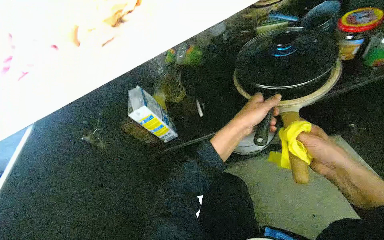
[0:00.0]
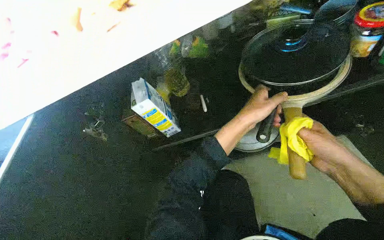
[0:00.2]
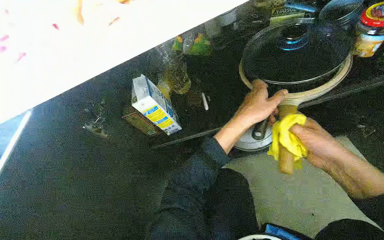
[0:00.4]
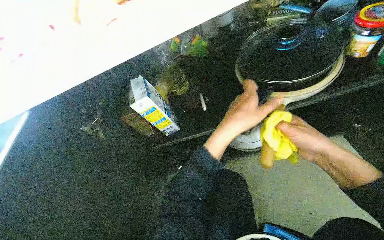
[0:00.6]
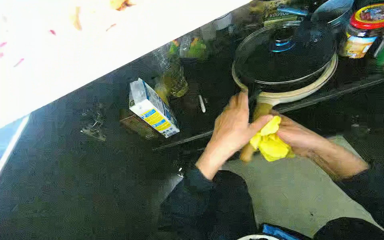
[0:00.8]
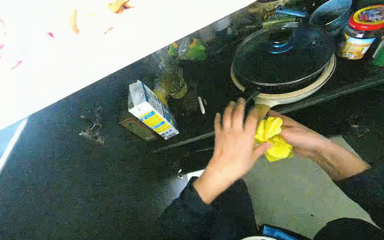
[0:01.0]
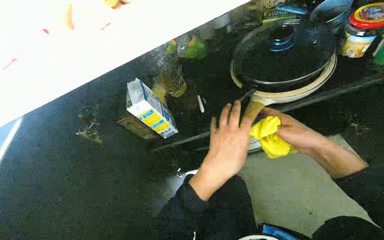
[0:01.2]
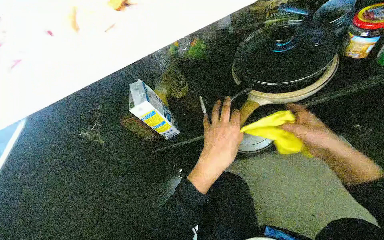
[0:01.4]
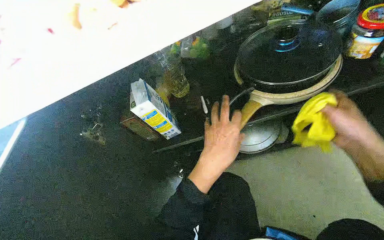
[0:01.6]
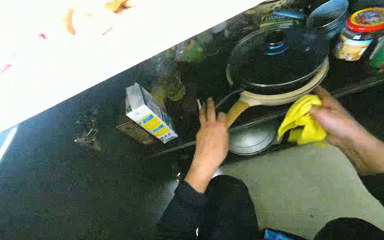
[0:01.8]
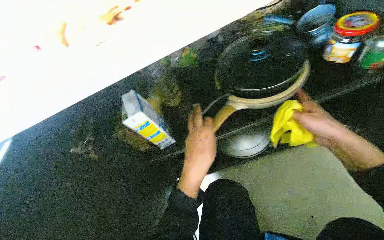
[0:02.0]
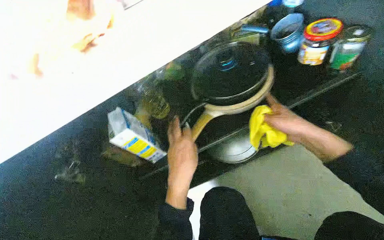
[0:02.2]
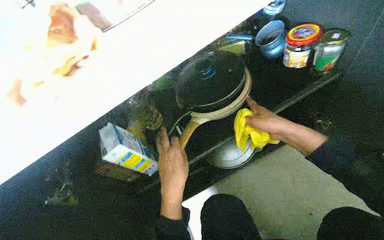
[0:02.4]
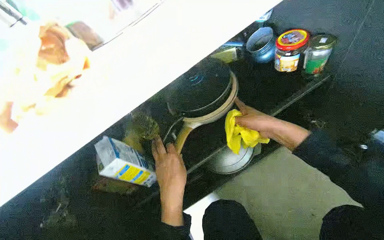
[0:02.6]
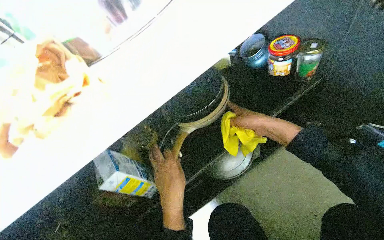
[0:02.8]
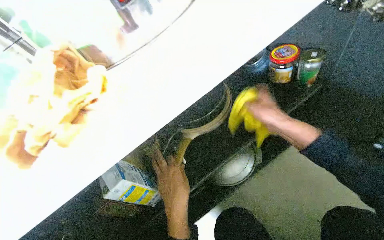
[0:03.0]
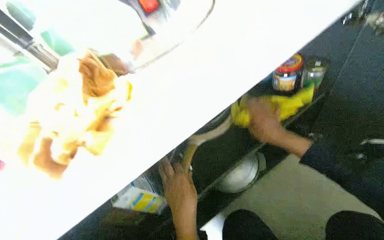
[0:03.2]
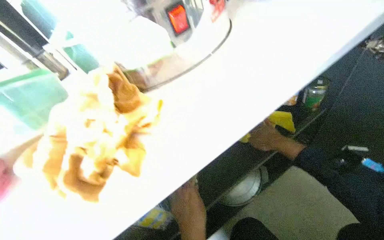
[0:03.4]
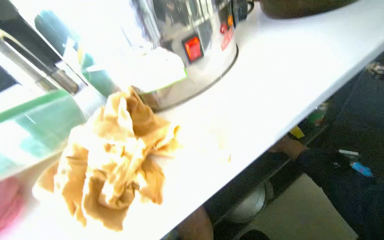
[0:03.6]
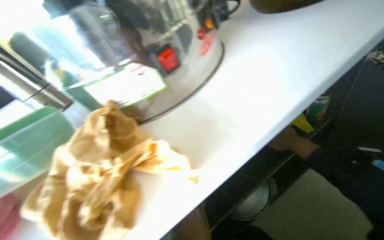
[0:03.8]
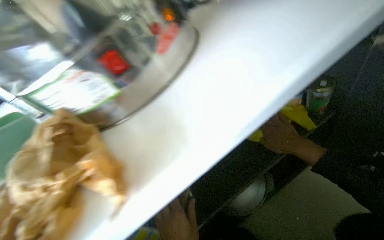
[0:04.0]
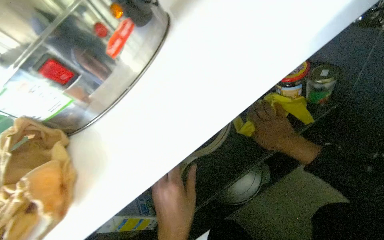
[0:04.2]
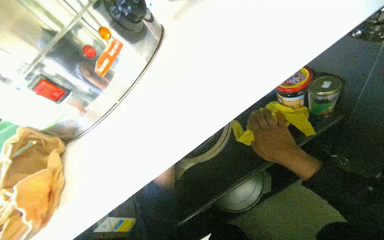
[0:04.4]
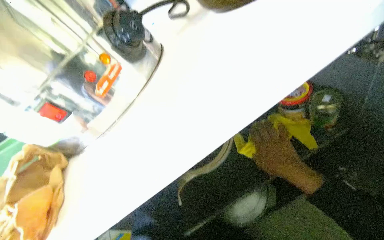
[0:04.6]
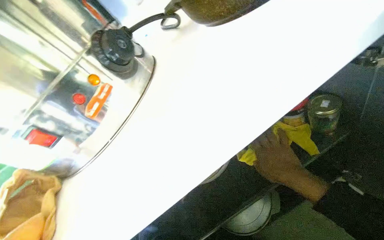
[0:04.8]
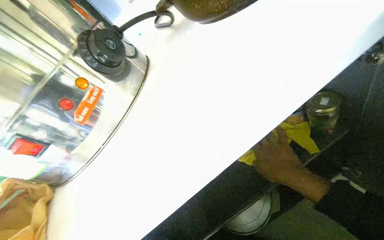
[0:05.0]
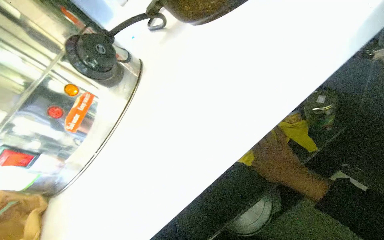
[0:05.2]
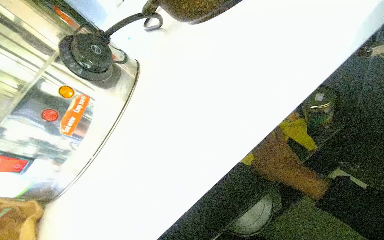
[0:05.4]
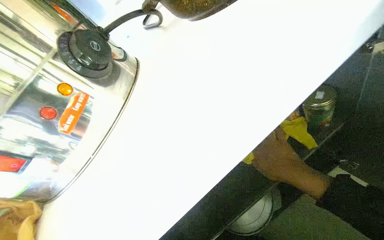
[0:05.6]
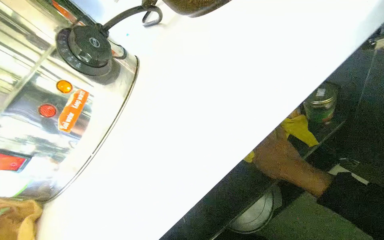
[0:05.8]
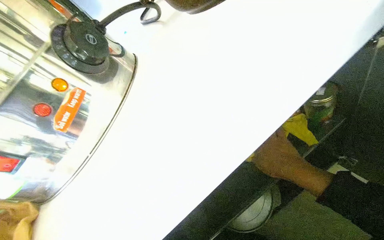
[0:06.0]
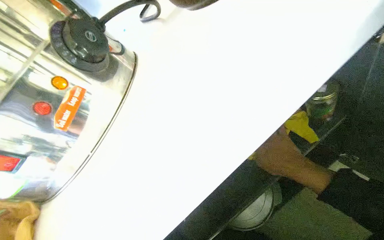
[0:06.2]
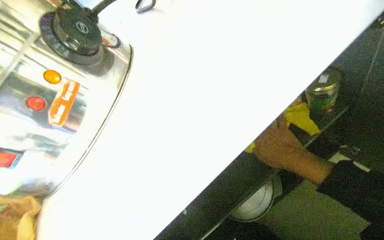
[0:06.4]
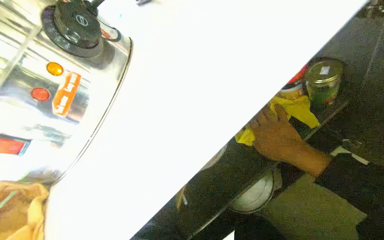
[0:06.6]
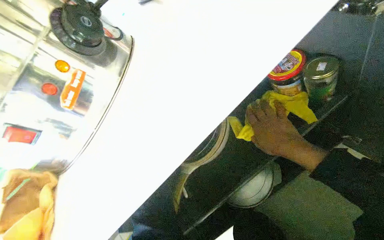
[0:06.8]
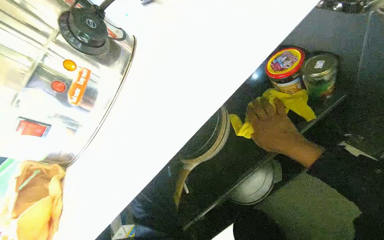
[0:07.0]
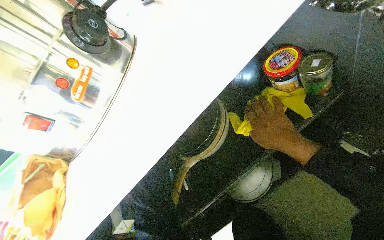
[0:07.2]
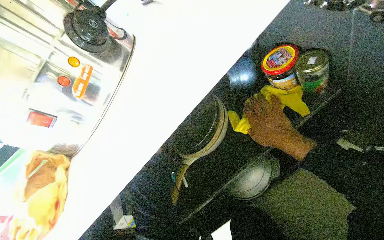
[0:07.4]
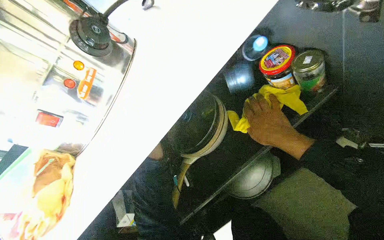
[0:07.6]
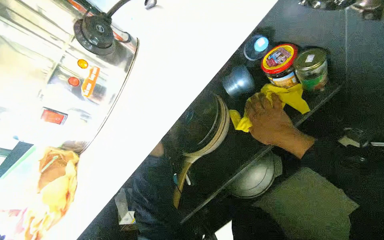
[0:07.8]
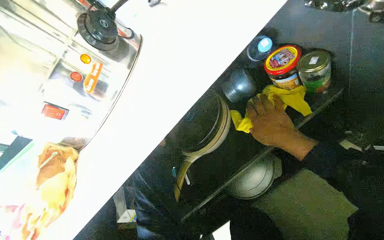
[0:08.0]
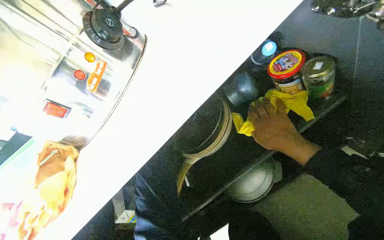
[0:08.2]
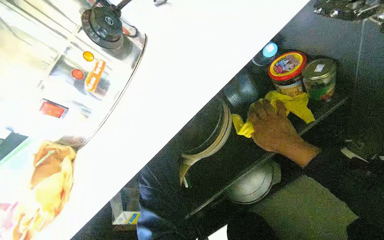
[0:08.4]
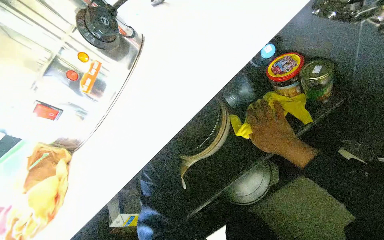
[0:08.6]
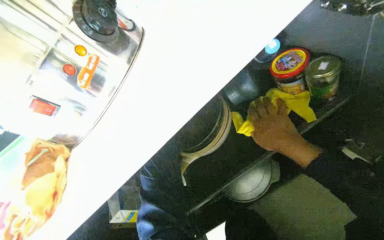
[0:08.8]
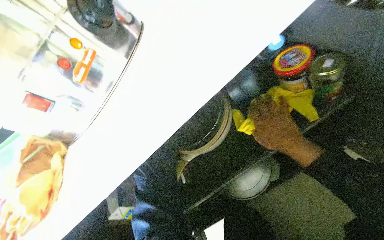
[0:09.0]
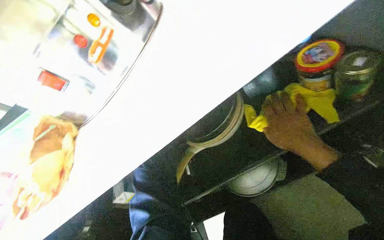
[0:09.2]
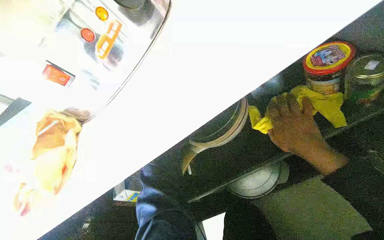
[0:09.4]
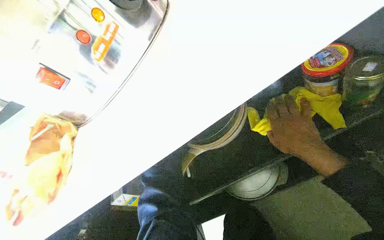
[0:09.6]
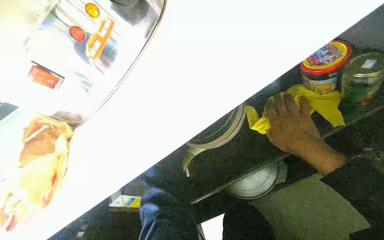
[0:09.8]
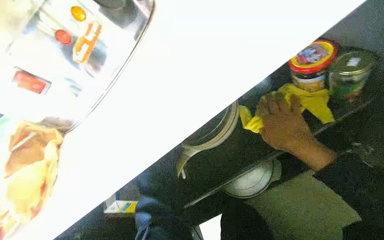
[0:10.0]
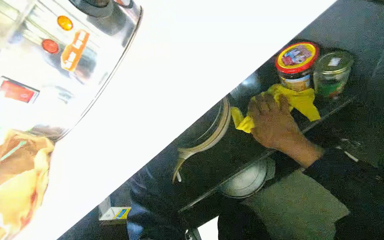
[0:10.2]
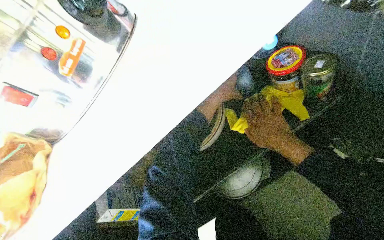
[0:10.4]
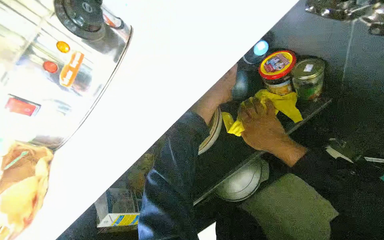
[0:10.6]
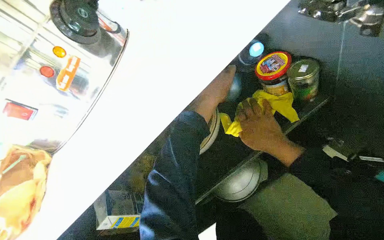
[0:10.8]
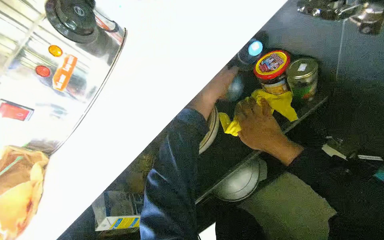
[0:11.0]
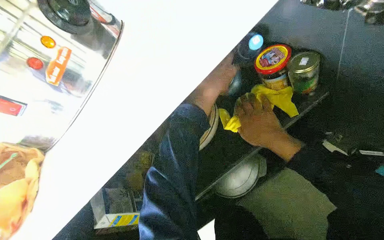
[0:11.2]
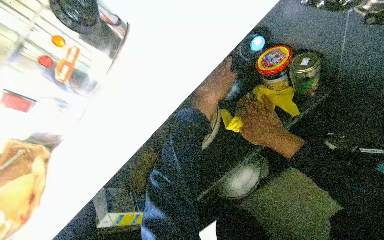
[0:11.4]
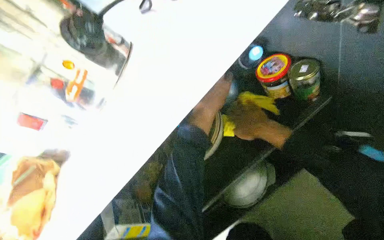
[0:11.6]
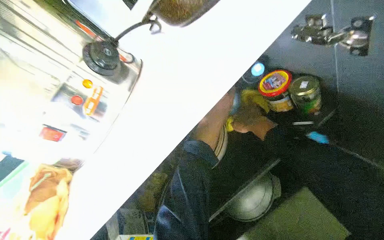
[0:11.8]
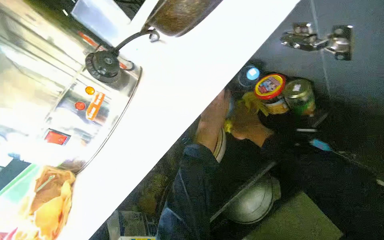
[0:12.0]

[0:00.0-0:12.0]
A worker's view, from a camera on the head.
Job: cleaning kitchen.
The whole recording: Cleaning and organizing kitchen cabinet. The worker wipes the inside of the kitchen cabinet, organizes items, and closes the door.
0.0 to 1.6 s: The left hand goes some 10 cm to the left and down the picture.
1.6 to 3.0 s: The wearer's head swings some 20 degrees to the right. The wearer looks approximately 15 degrees further upward. The right hand shifts about 10 cm up the picture and to the left.
3.0 to 4.4 s: The right hand goes farther from the camera and returns, approximately 15 cm each way.

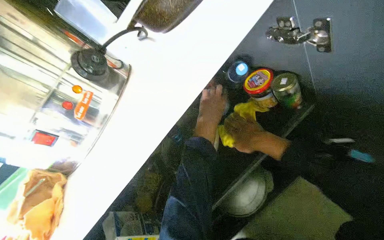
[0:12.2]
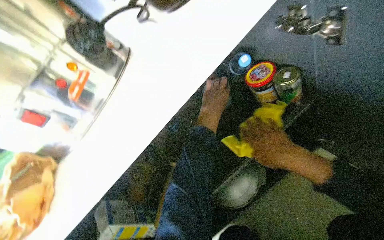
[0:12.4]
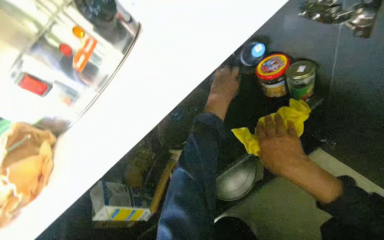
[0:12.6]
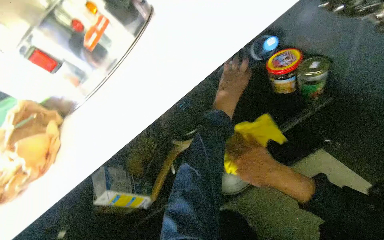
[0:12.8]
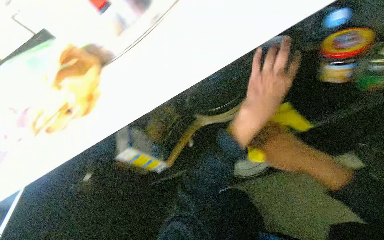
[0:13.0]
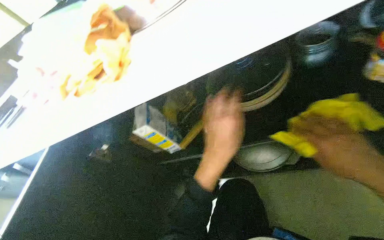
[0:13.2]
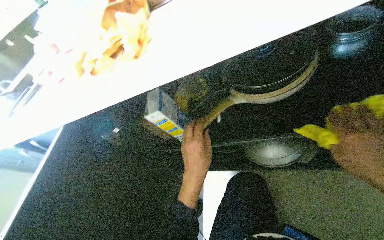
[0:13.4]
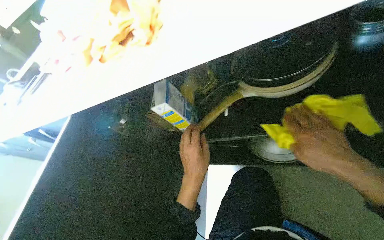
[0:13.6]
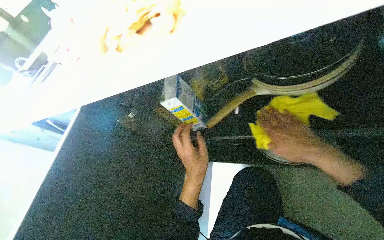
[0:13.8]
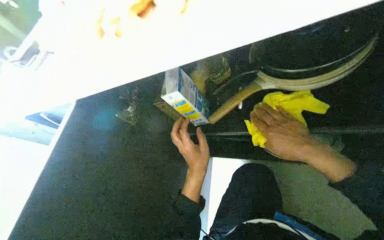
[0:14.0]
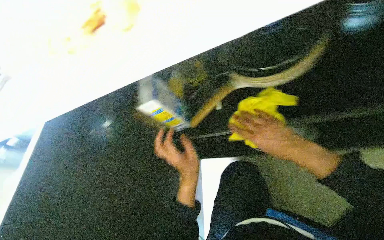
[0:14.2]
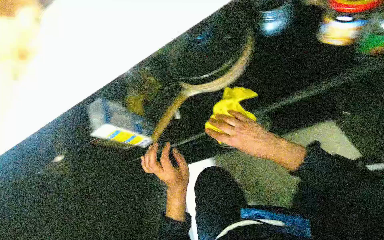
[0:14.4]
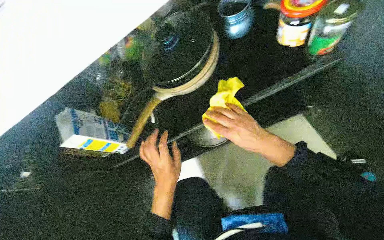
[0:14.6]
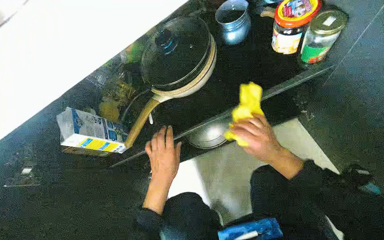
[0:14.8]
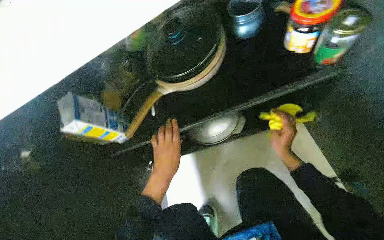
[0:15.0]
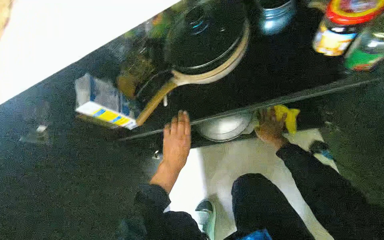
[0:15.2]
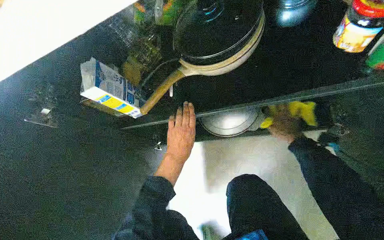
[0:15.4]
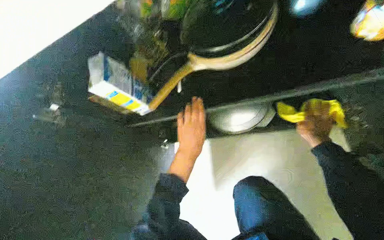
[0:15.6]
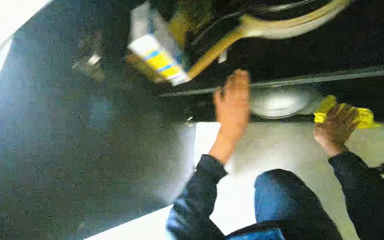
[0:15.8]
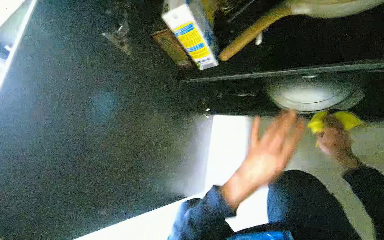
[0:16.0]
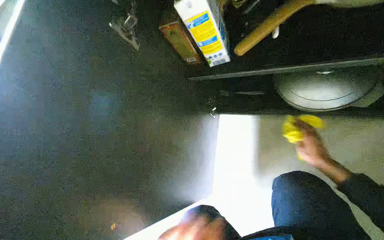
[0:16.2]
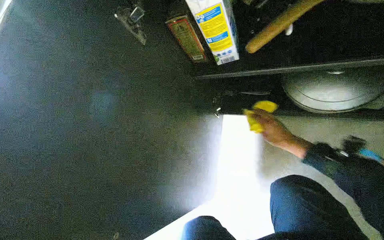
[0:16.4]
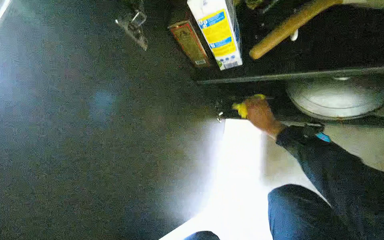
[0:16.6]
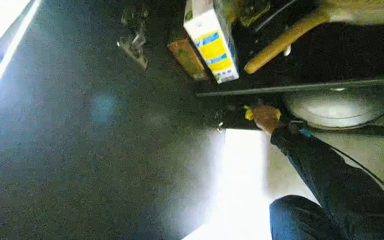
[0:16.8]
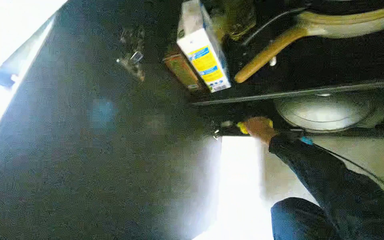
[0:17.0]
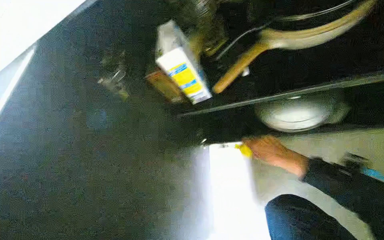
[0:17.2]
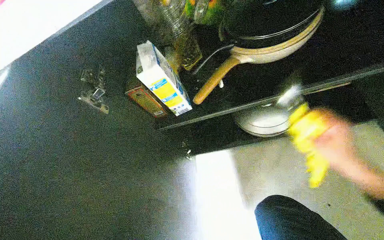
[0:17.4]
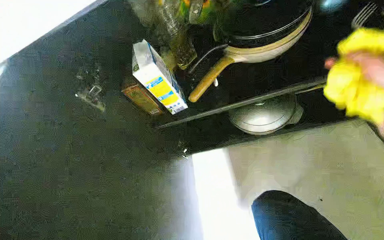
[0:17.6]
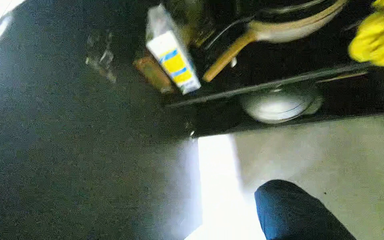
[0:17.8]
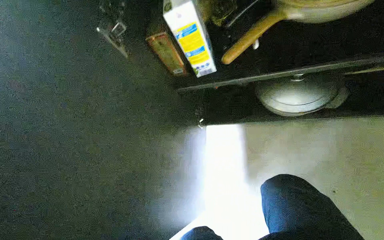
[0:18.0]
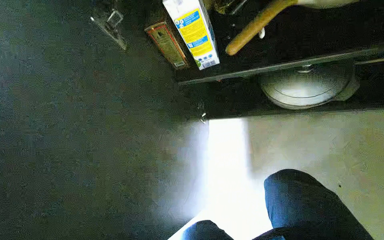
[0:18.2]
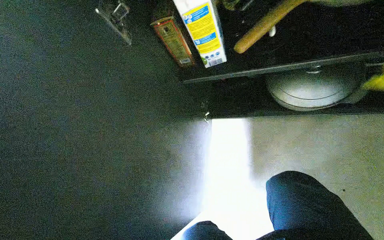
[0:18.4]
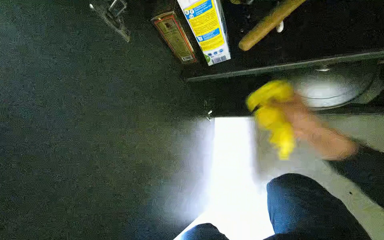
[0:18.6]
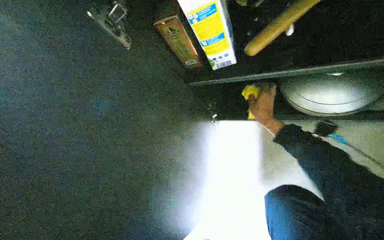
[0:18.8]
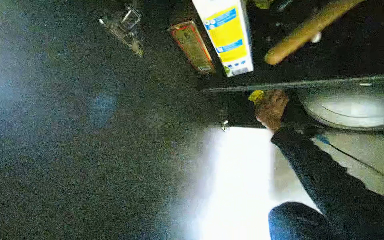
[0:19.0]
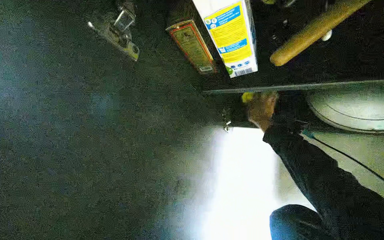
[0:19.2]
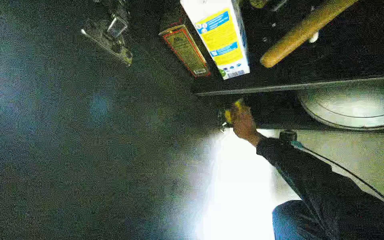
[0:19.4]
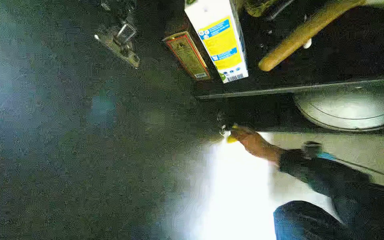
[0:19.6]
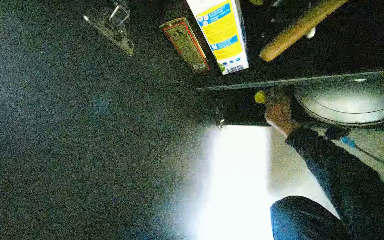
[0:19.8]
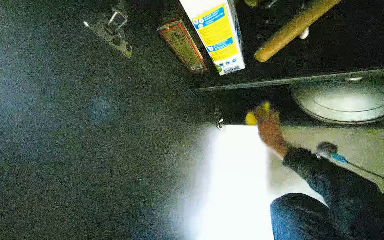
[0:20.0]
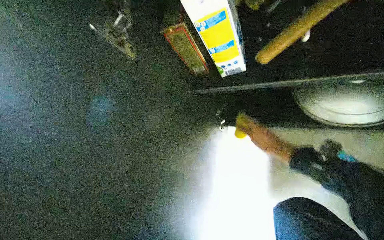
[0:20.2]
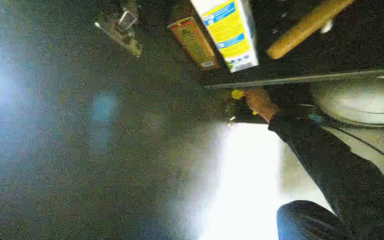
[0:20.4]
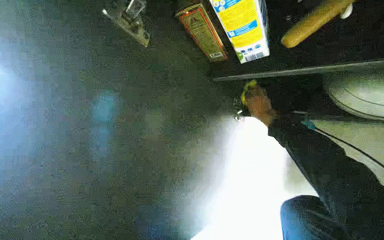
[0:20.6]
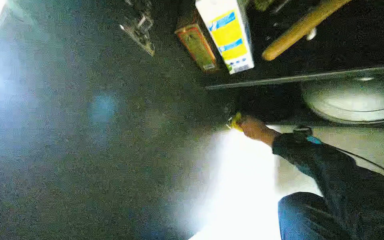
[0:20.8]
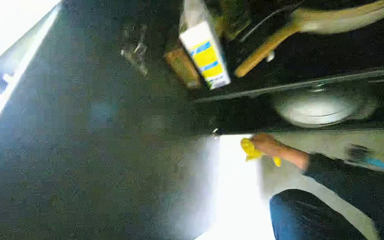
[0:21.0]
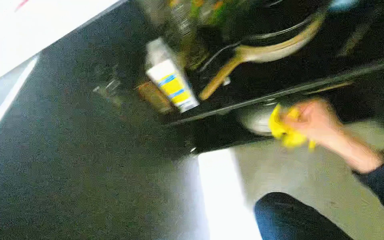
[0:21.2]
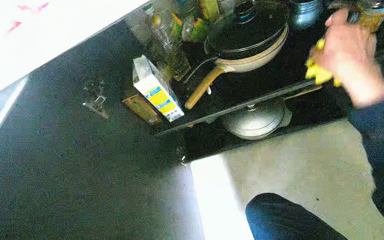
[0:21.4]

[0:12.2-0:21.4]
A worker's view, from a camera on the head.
Job: cleaning kitchen.
The whole recording: Cleaning and organizing kitchen cabinet. The worker wipes the inside of the kitchen cabinet, organizes items, and closes the door.
12.2 to 13.8 s: The wearer's head swings approximately 40 degrees to the left. The view tilts some 30 degrees downward.
13.8 to 15.2 s: The right hand heads farther from the camera and to the right, covering some 25 cm.
15.2 to 16.8 s: The wearer's head swings roughly 20 degrees to the left. The right hand travels up the picture by about 15 cm, and goes to the right and returns, some 5 cm each way.
19.8 to 21.4 s: The head turns to the right by roughly 20 degrees. The camera pitches upward, by some 25 degrees.
